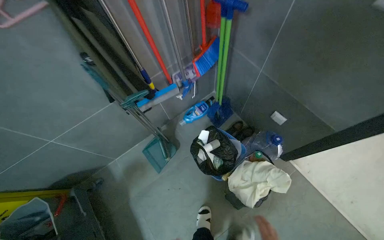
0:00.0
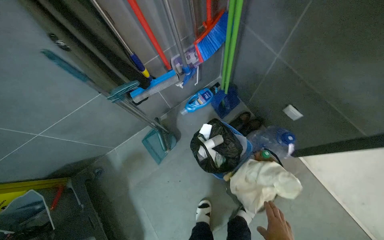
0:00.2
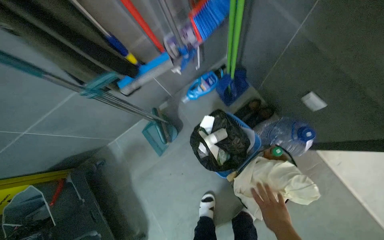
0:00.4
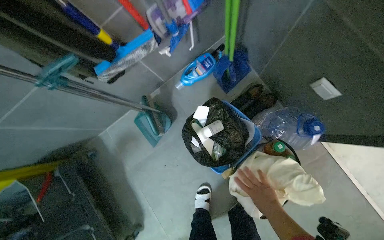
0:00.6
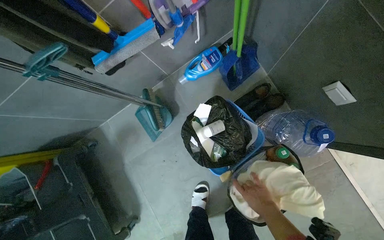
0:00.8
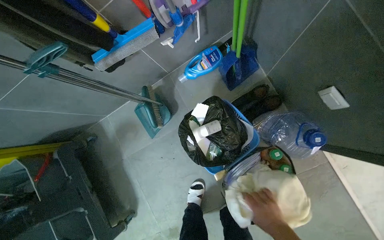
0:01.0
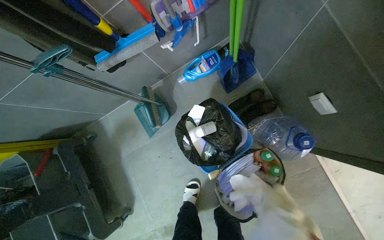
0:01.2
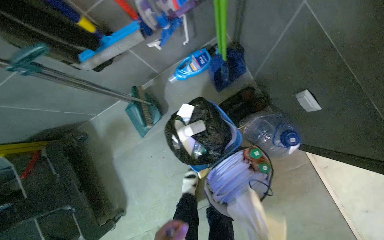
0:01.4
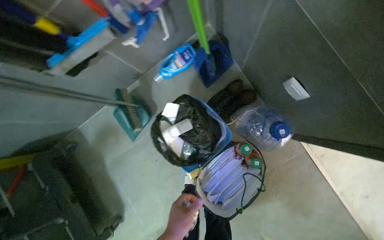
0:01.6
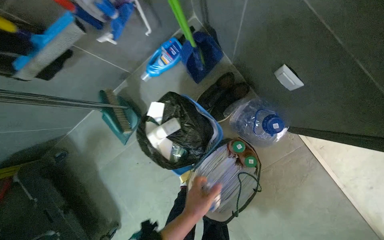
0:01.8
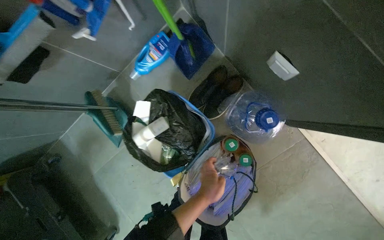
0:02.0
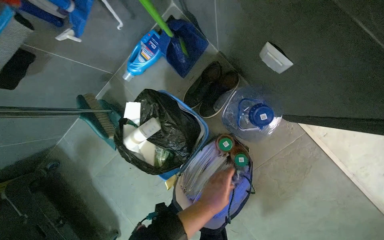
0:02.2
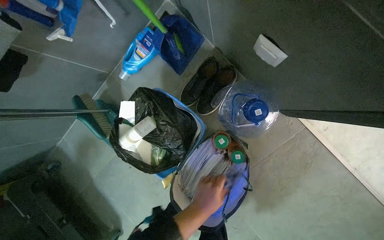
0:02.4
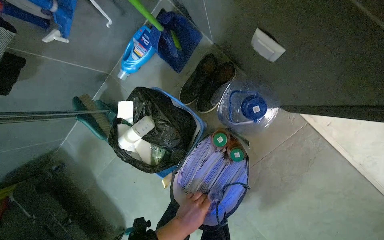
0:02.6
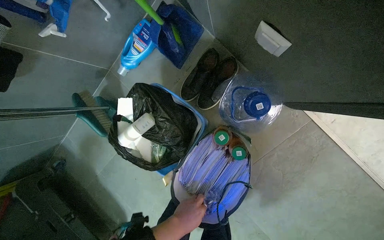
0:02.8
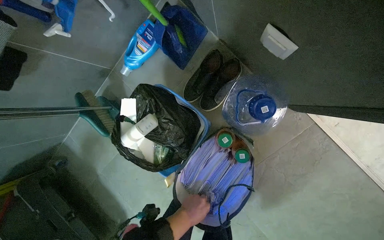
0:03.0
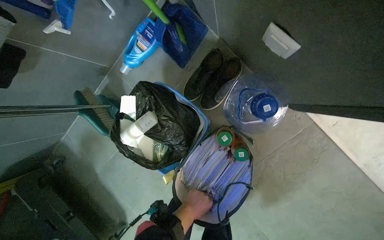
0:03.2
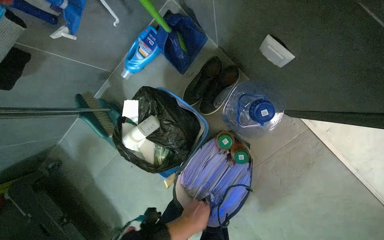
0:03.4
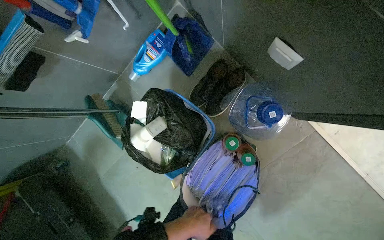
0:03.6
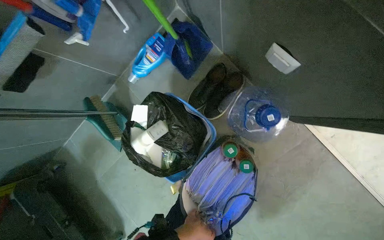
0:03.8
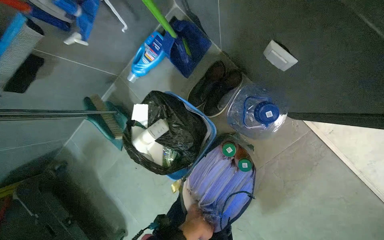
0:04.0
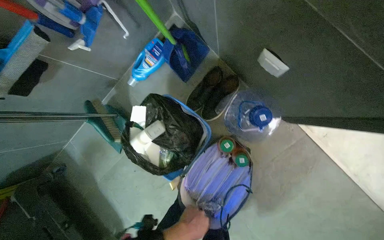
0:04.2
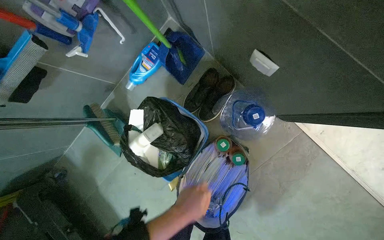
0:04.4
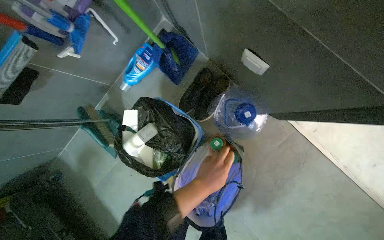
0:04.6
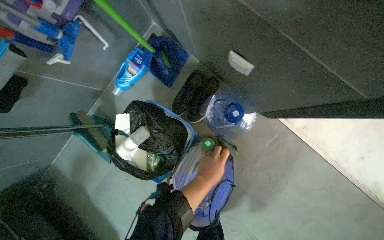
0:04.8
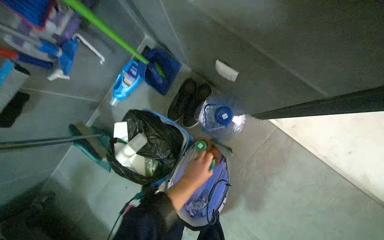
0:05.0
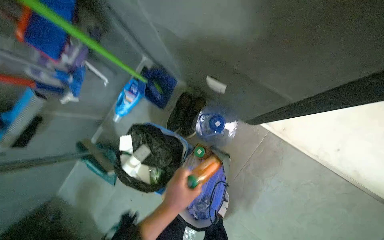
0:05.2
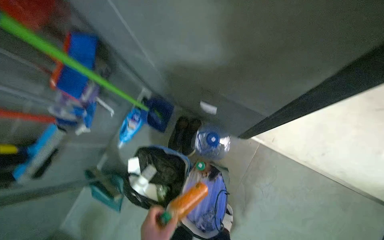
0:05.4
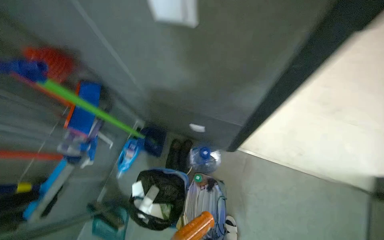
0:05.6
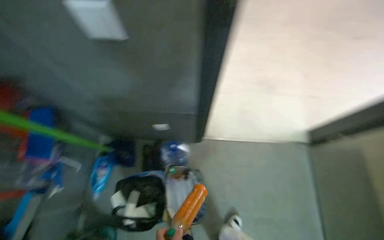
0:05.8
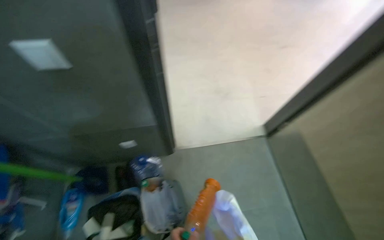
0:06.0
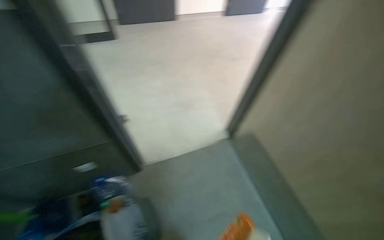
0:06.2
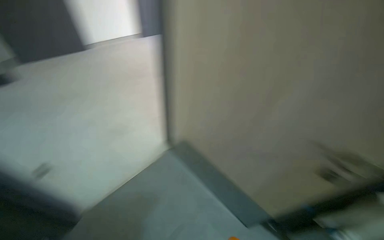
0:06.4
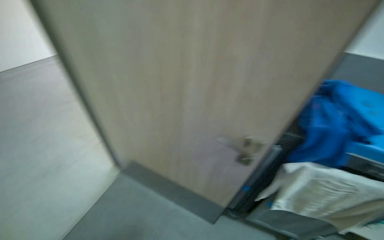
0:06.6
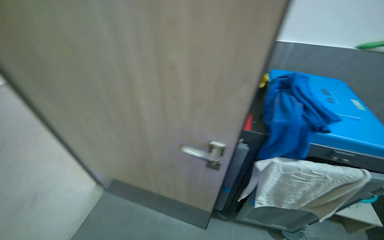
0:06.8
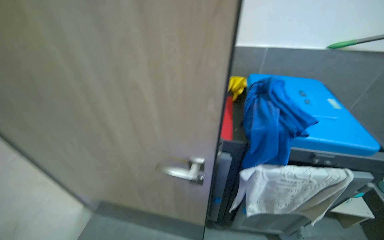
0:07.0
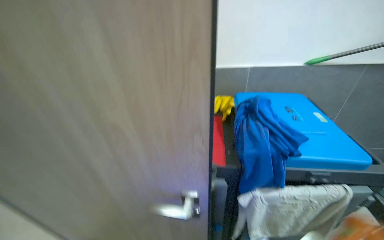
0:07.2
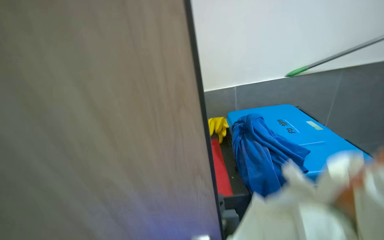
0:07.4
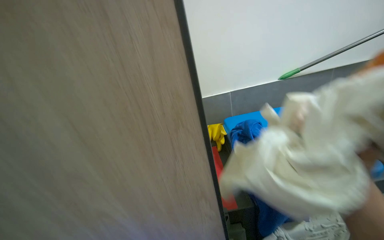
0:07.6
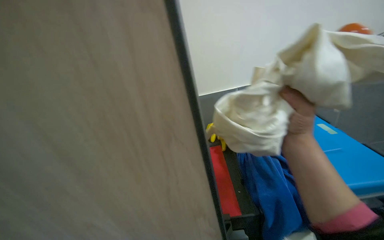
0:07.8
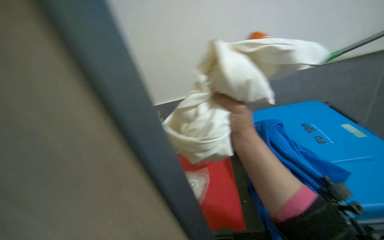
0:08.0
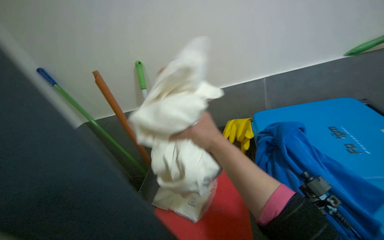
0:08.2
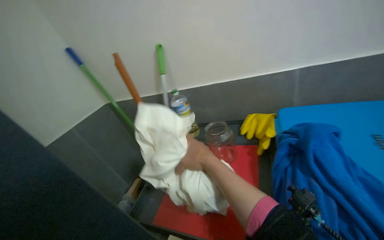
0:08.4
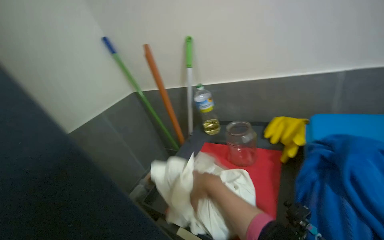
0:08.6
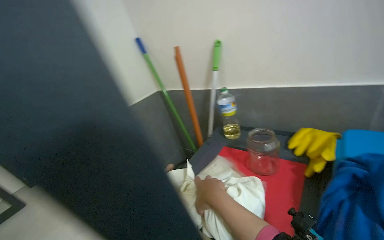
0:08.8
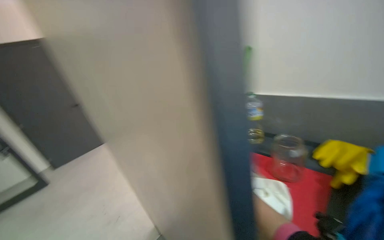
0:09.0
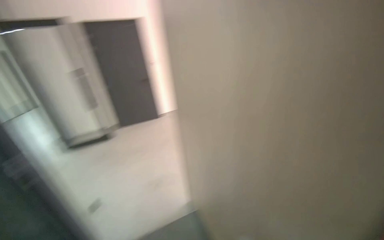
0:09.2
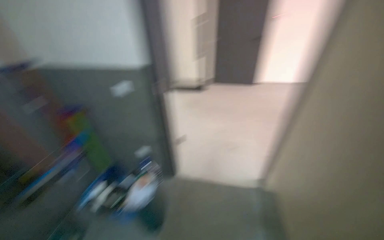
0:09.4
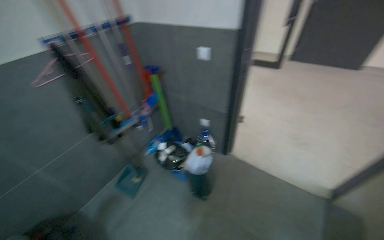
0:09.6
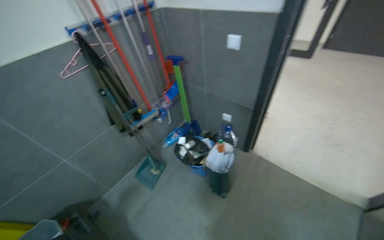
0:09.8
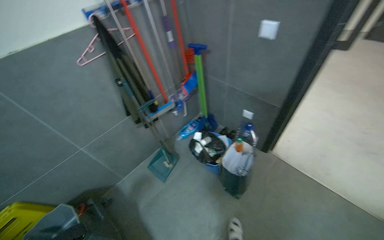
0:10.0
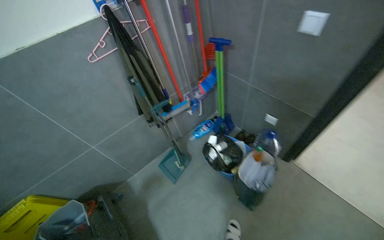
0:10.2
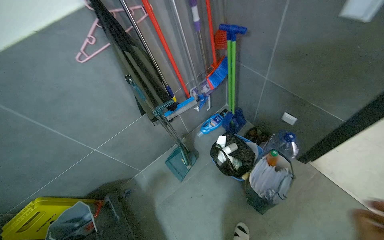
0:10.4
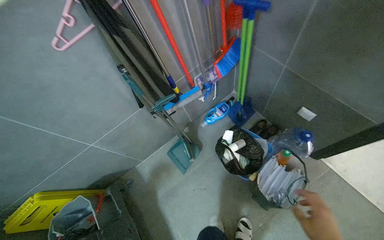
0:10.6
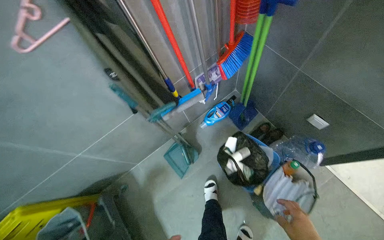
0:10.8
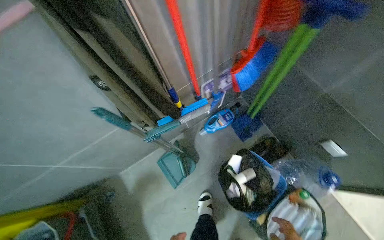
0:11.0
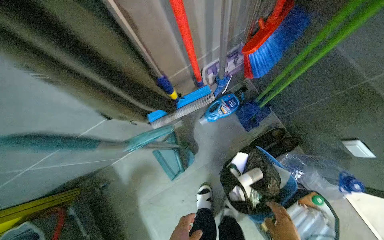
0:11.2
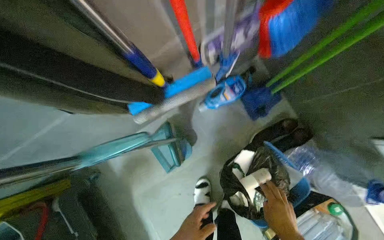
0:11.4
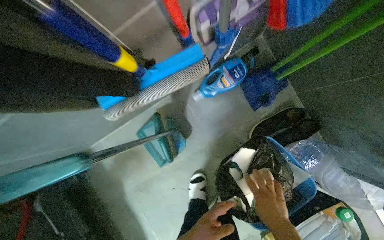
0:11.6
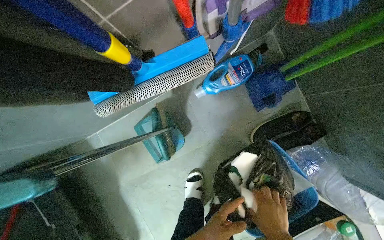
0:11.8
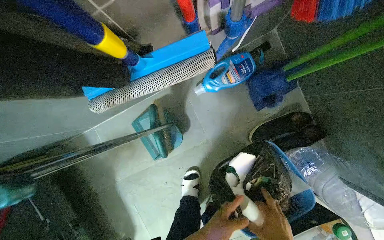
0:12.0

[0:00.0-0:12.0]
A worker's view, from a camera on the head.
Job: preparing cleaning supplies.
The whole recording: Sorting cleaning supplies. The worker sorts various cleaning supplies into different containers.
0:00.0 to 0:01.6: The camera is carried some 50 cm. The view tilts about 25 degrees downward.
0:04.4 to 0:06.0: The camera travels some 50 cm. The wearer looks approximately 55 degrees further to the right. The view tips upward by approximately 35 degrees.
0:06.0 to 0:07.6: The camera travels roughly 90 cm. The head rotates roughly 90 degrees to the right. The wearer looks approximately 30 degrees further upward.
0:07.6 to 0:09.0: The head turns to the left by roughly 45 degrees.
0:09.0 to 0:10.4: The head travels some 70 cm. The head turns to the left by some 90 degrees. The wearer looks approximately 40 degrees further downward.
0:10.4 to 0:12.0: The camera is carried some 80 cm. The wearer looks some 40 degrees further downward.

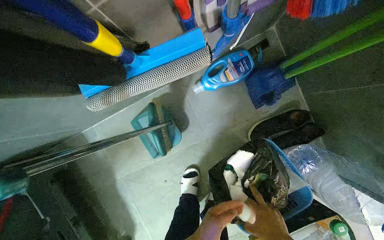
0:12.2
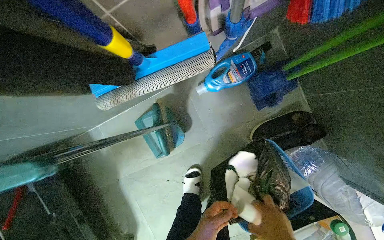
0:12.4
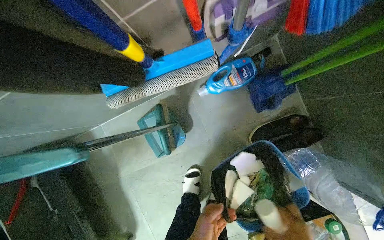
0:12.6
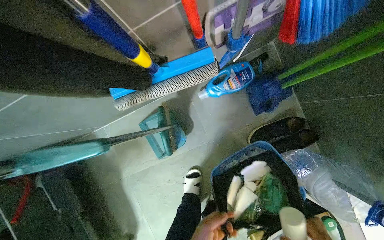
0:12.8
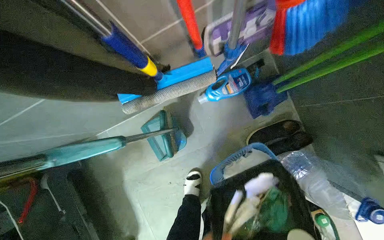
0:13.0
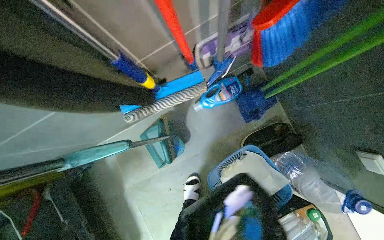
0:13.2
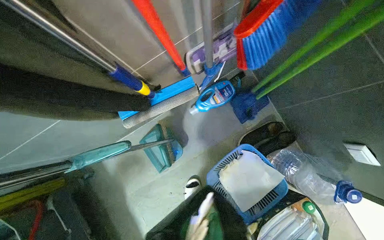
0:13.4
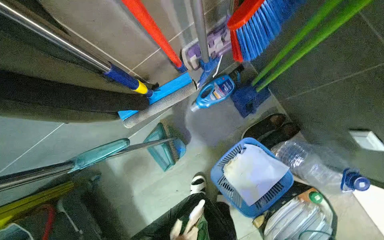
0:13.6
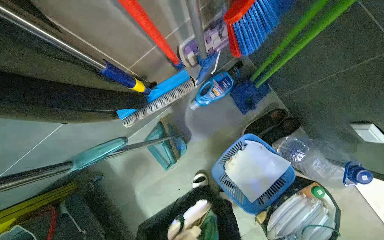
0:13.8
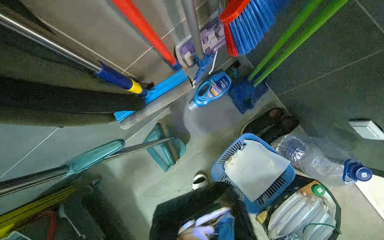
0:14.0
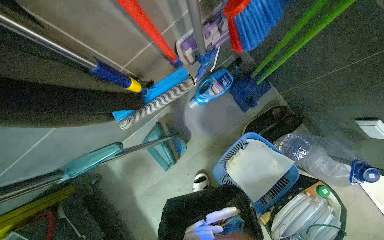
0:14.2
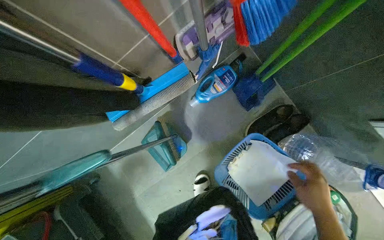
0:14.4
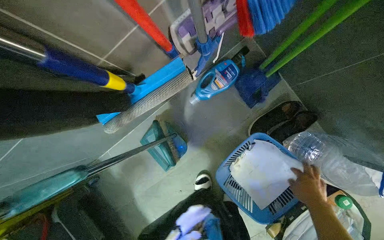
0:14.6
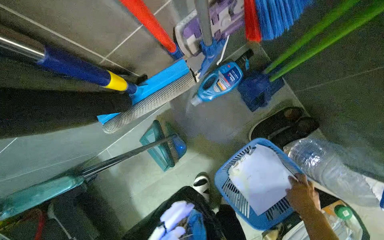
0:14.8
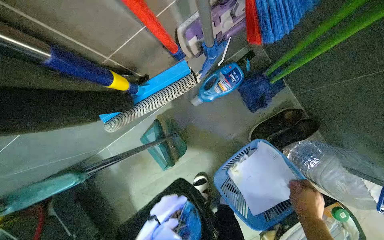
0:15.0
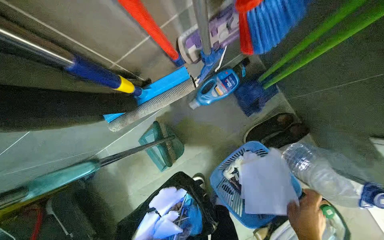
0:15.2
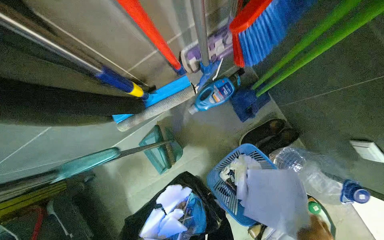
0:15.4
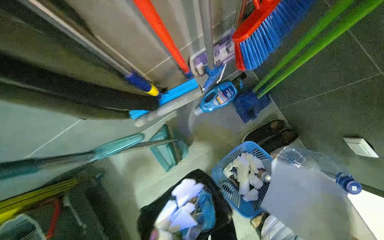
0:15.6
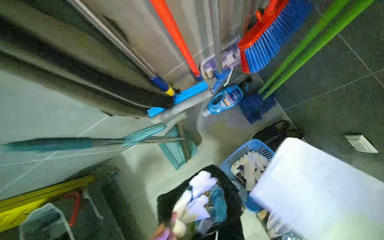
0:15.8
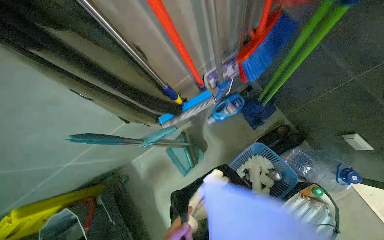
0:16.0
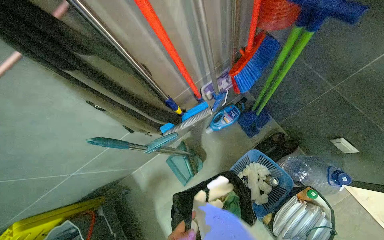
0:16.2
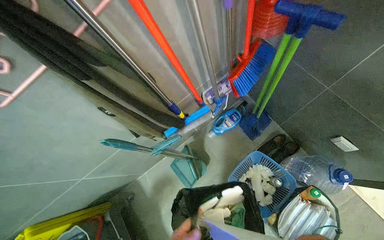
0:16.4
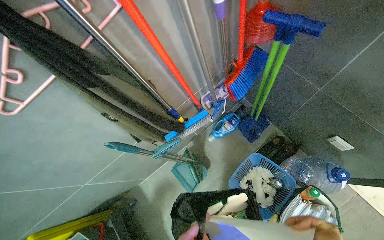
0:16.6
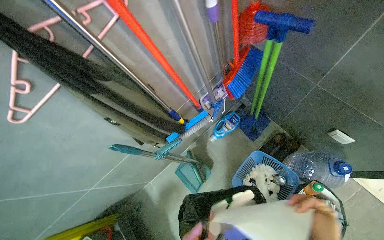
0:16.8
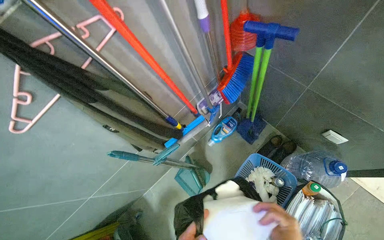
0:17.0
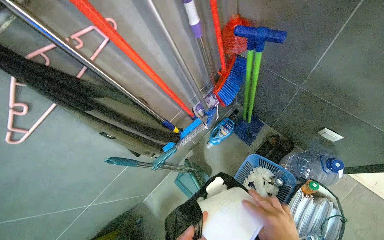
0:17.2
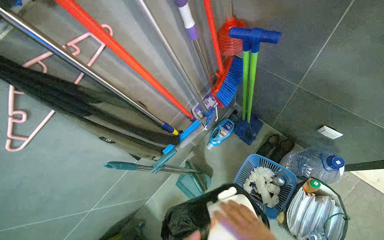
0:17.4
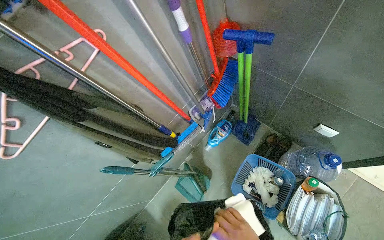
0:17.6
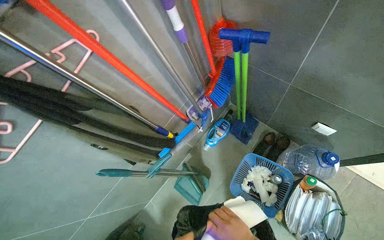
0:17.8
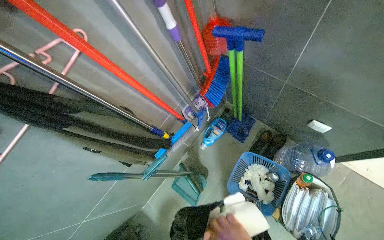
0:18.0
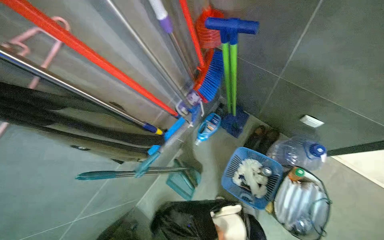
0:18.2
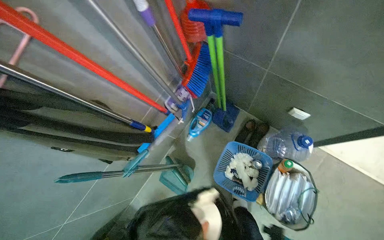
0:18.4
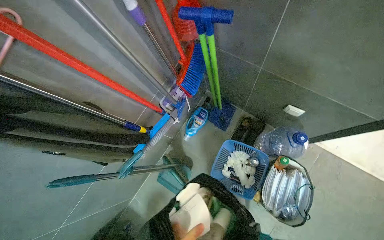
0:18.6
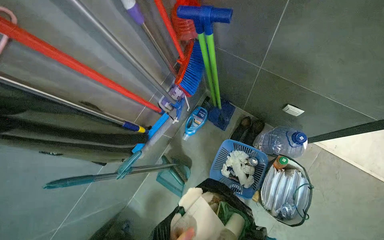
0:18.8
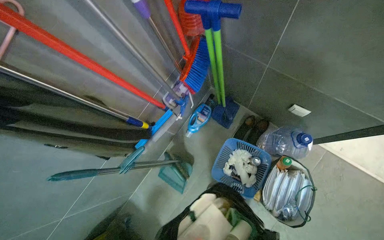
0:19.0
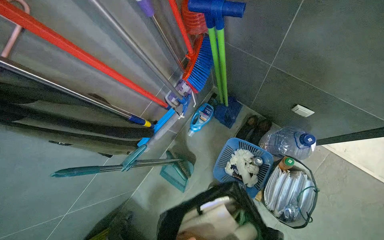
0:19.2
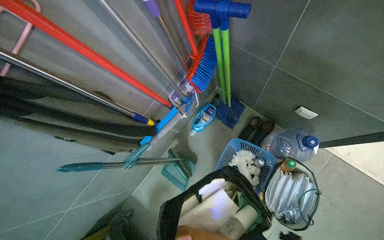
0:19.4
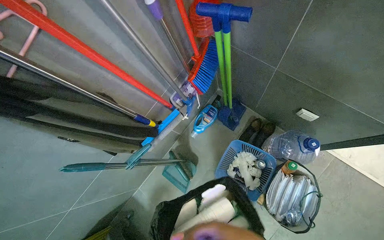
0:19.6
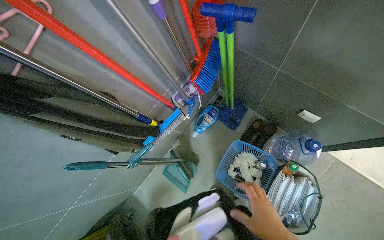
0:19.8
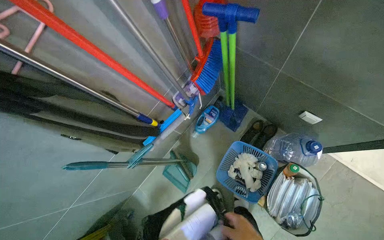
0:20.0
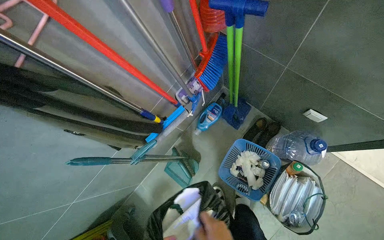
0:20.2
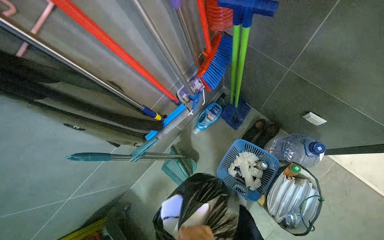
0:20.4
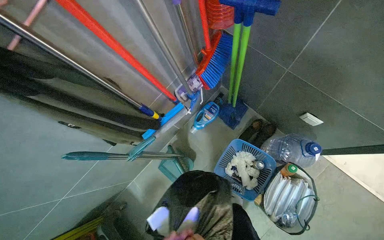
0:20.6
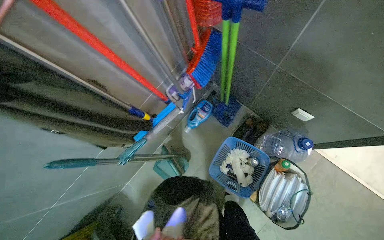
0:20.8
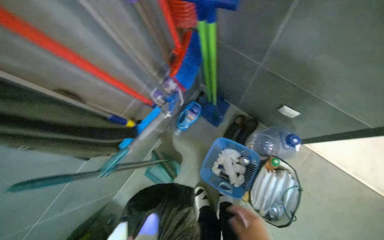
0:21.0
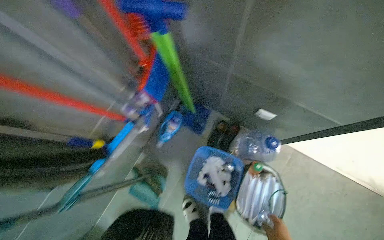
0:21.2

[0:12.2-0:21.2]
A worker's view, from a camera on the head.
Job: preparing cleaning supplies.
The whole recording: Sorting cleaning supplies. The worker sorts various cleaning supplies into different containers.
0:15.2 to 0:16.6: The camera pitches upward, by roughly 20 degrees.
